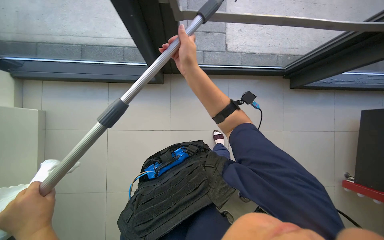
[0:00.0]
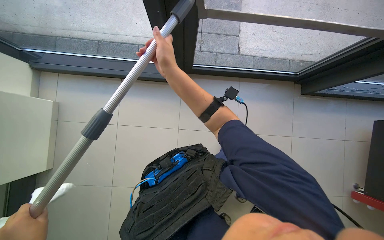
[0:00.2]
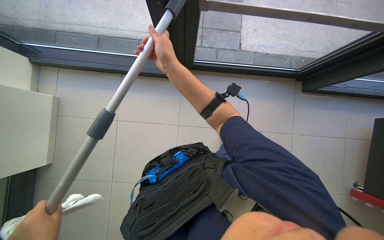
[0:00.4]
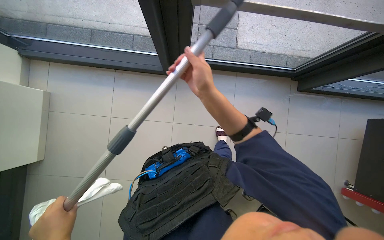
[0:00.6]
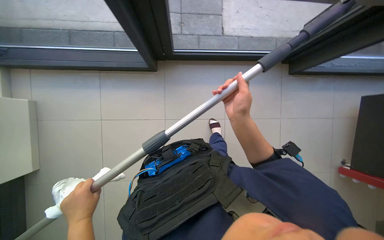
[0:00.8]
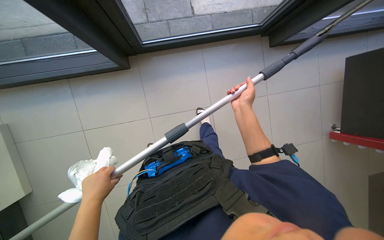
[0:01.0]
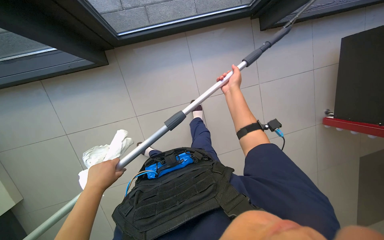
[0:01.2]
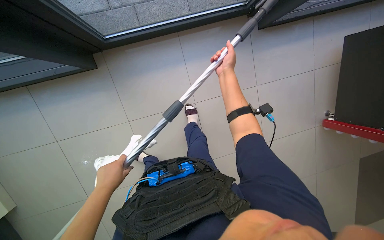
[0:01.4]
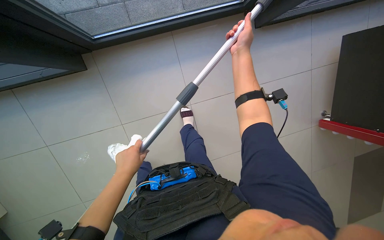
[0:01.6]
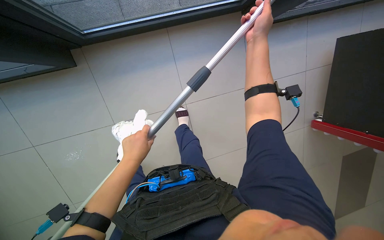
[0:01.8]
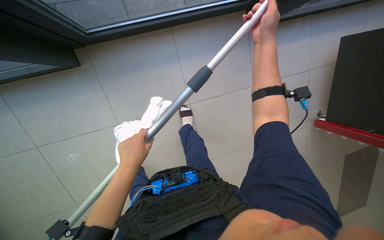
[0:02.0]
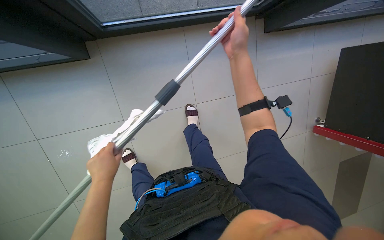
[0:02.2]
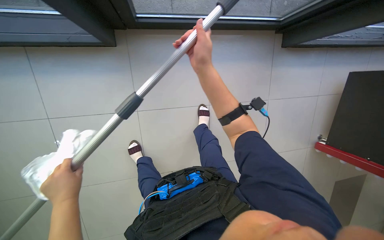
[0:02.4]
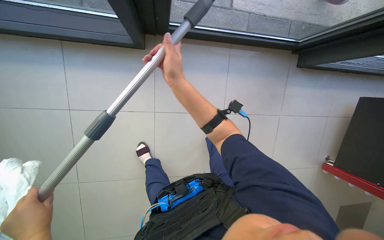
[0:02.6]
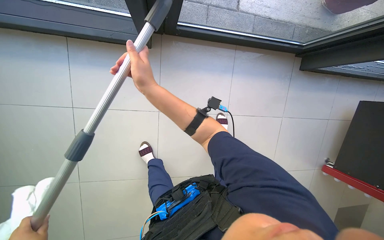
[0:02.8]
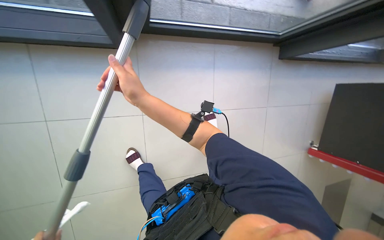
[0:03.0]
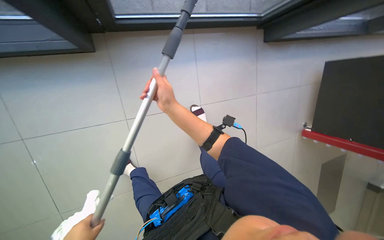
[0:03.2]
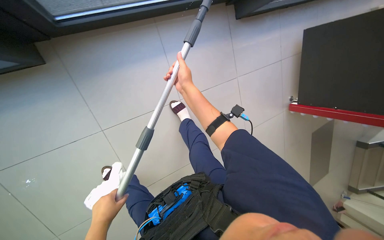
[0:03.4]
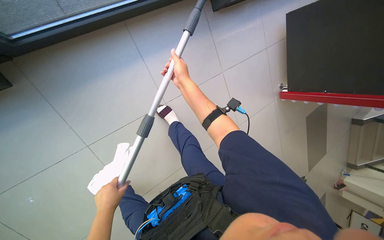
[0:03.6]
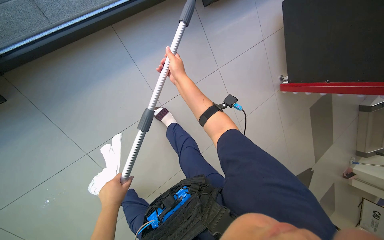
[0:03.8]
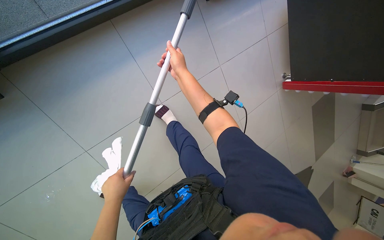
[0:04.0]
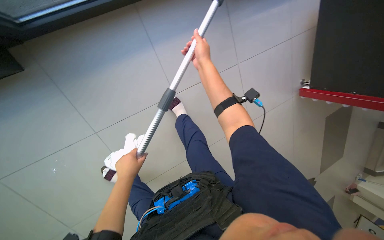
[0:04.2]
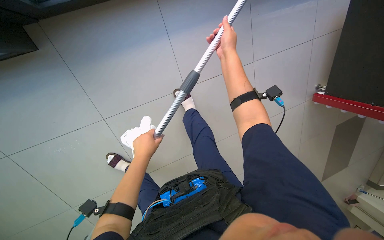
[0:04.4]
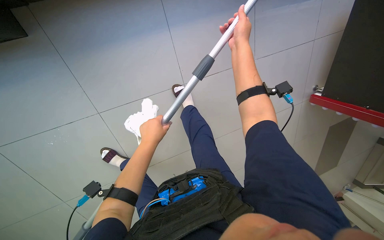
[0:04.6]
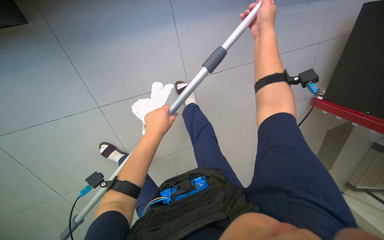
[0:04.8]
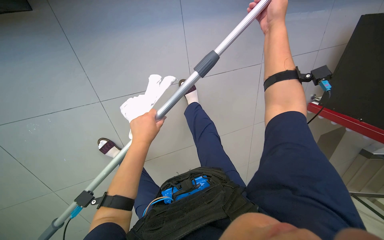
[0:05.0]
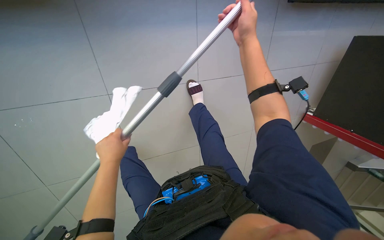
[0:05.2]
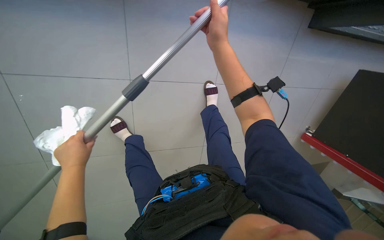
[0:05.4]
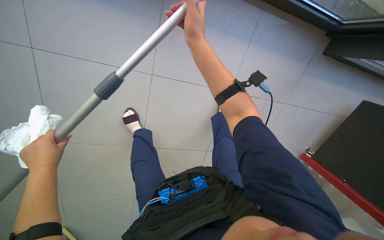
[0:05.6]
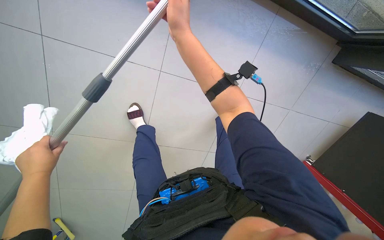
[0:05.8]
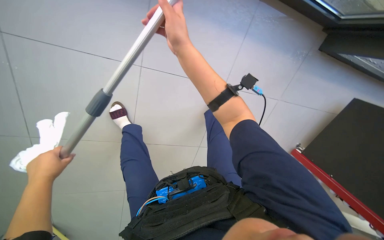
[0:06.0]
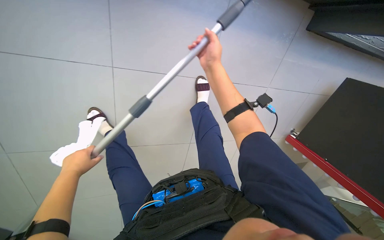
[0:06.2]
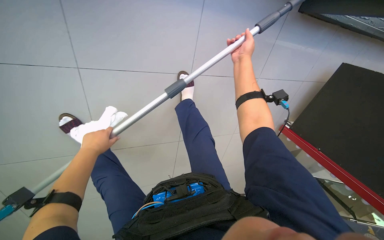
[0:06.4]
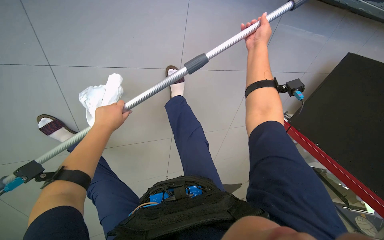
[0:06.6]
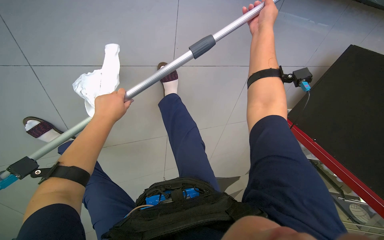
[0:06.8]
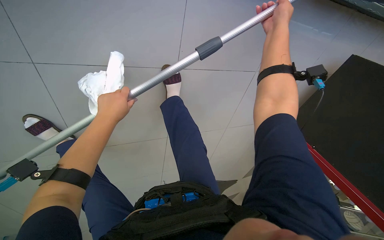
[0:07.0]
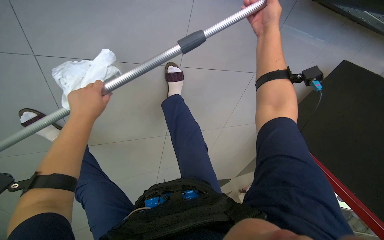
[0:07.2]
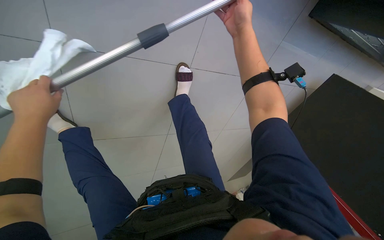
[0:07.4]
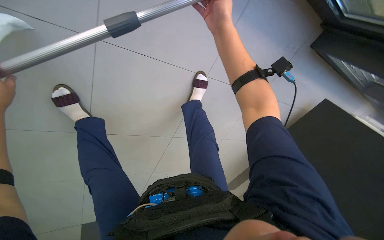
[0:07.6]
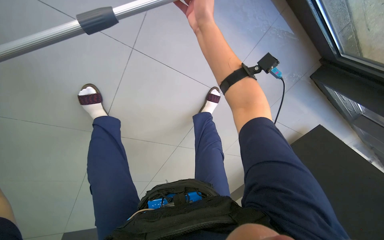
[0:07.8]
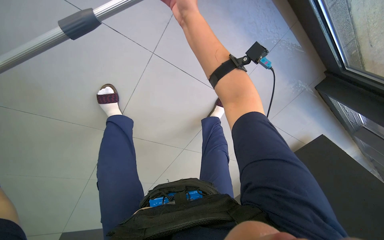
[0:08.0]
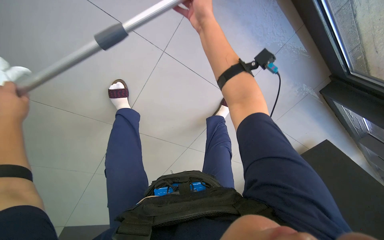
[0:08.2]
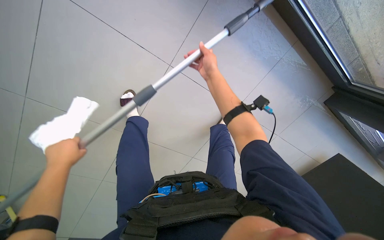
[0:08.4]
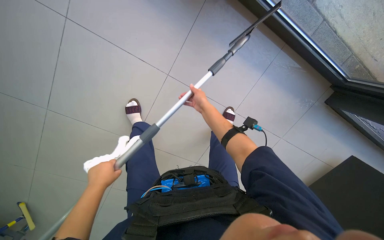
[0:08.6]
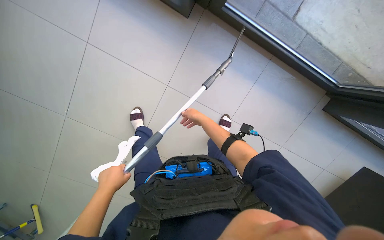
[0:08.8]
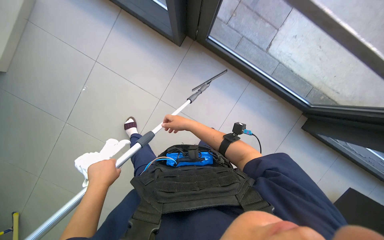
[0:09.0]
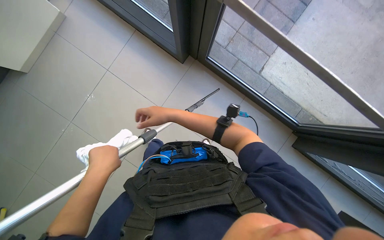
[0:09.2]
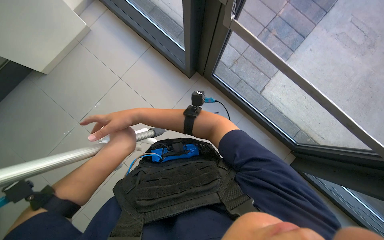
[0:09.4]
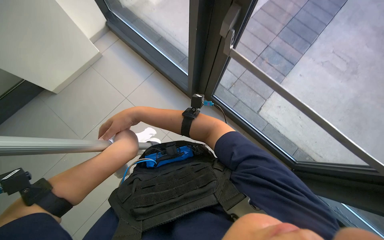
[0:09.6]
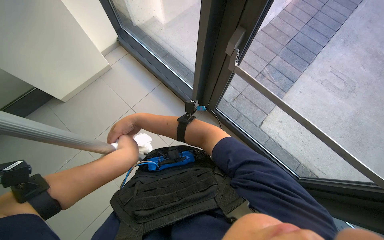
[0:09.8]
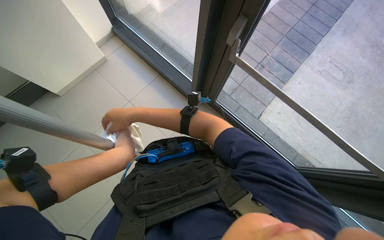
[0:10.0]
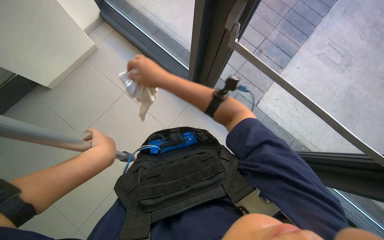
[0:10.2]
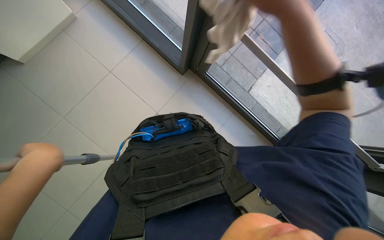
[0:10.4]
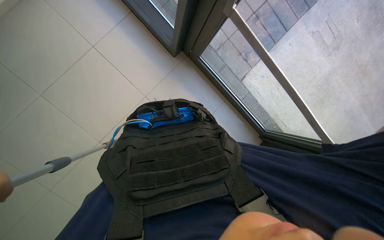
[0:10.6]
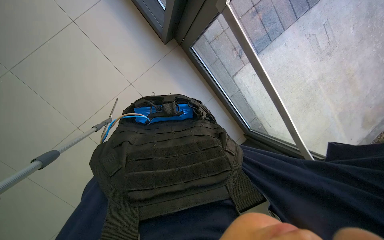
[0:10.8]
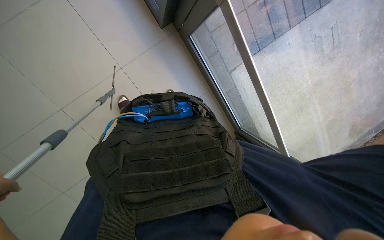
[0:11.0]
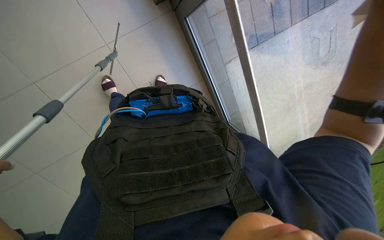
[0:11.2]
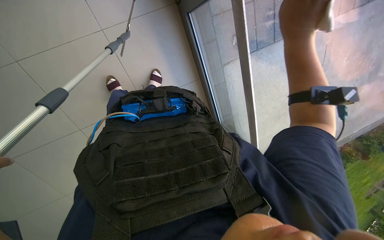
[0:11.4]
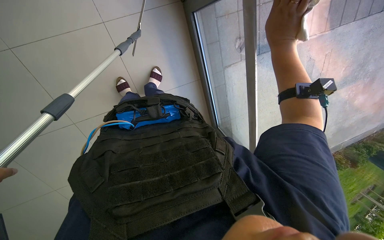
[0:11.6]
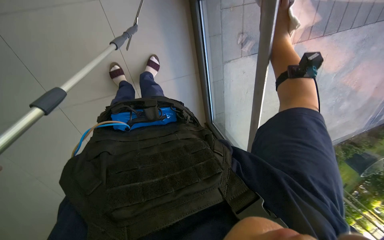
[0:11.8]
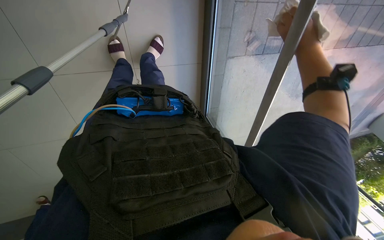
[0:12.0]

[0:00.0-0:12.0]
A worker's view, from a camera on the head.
Job: cleaning windows.
The whole recording: Cleaning building windows. The worker cleans large building windows using a pole with a squeegee and wipes the window frames with a cloth.
0:00.0 to 0:01.6: The right hand shifts approximately 25 cm to the right.
0:03.0 to 0:04.4: The view tips downward by approximately 15 degrees. The right hand heads to the right, up the picture and farther from the camera, covering some 50 cm.
0:04.4 to 0:06.0: The right hand goes approximately 30 cm to the left and nearer to the camera. The left hand is displaced to the left by roughly 25 cm.
0:07.6 to 0:09.0: The camera pitches upward, by roughly 15 degrees. The right hand is displaced to the left and down the picture by roughly 15 cm.
0:09.0 to 0:10.4: The camera pitches upward, by some 15 degrees.
0:10.4 to 0:12.0: The view swings approximately 25 degrees to the right. The view tilts roughly 20 degrees downward.

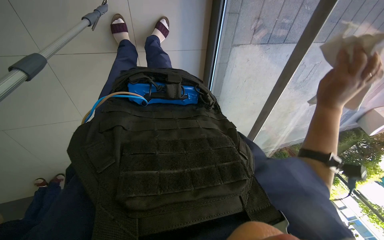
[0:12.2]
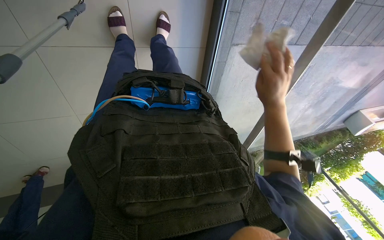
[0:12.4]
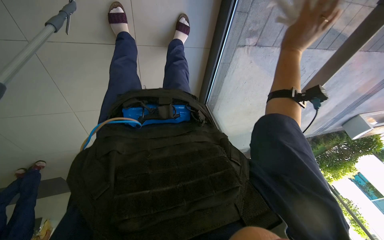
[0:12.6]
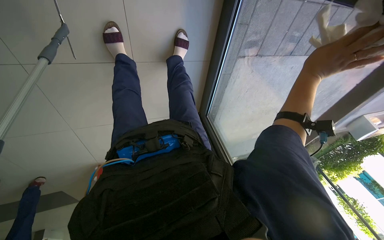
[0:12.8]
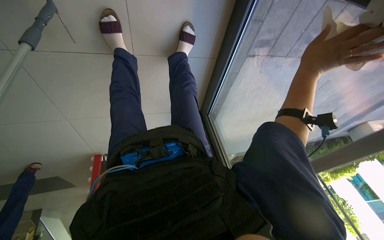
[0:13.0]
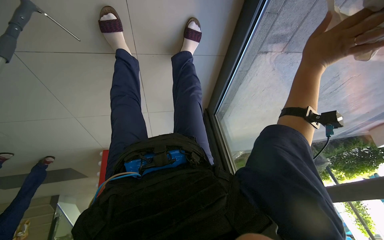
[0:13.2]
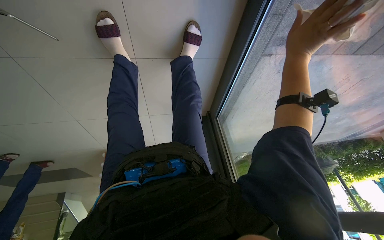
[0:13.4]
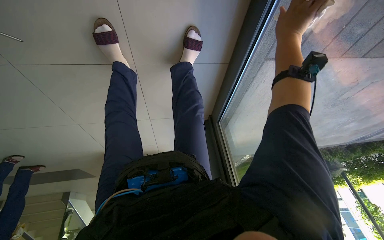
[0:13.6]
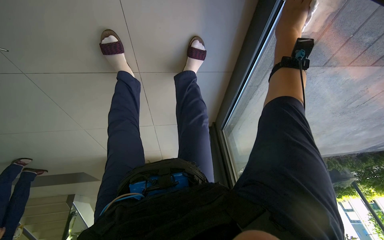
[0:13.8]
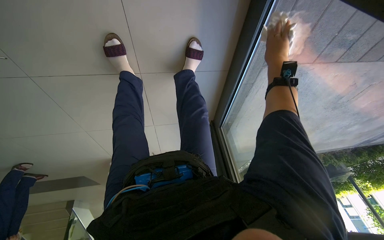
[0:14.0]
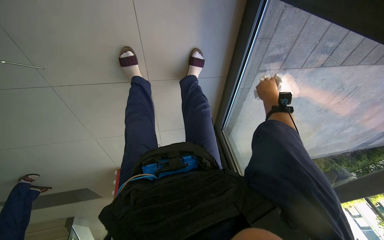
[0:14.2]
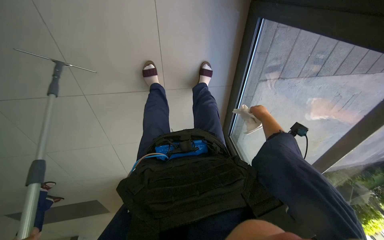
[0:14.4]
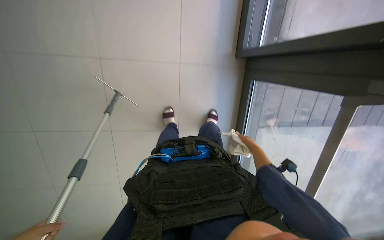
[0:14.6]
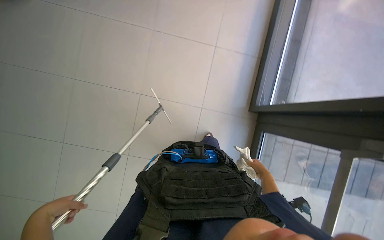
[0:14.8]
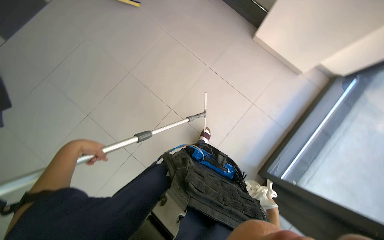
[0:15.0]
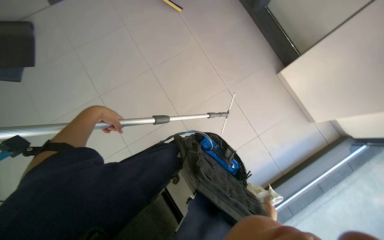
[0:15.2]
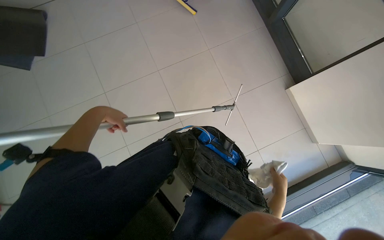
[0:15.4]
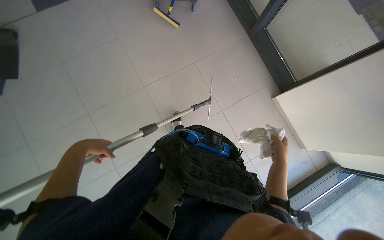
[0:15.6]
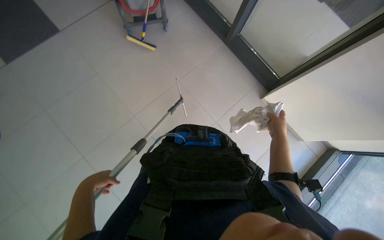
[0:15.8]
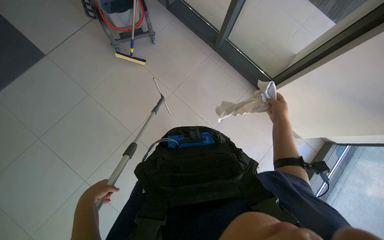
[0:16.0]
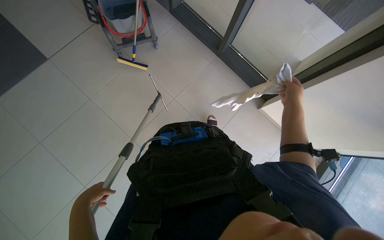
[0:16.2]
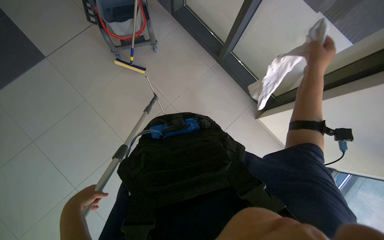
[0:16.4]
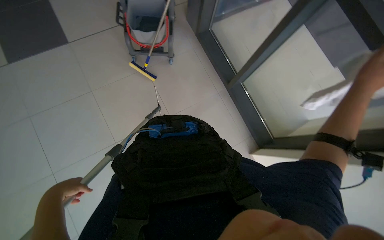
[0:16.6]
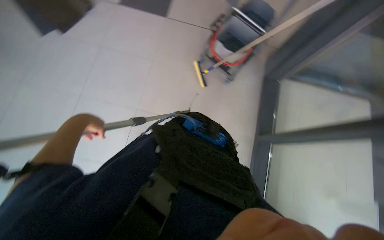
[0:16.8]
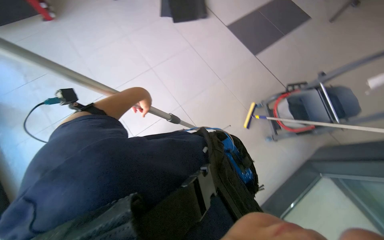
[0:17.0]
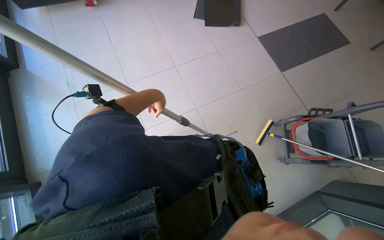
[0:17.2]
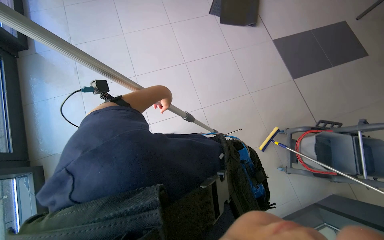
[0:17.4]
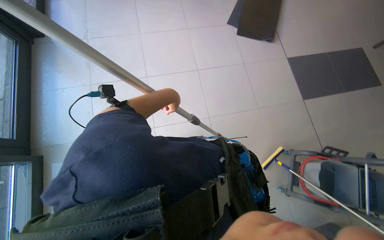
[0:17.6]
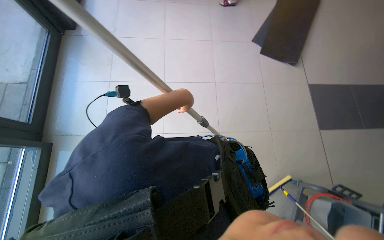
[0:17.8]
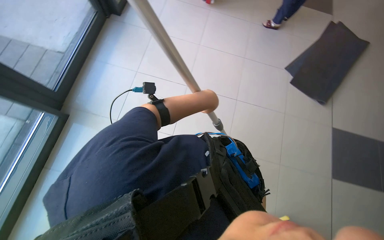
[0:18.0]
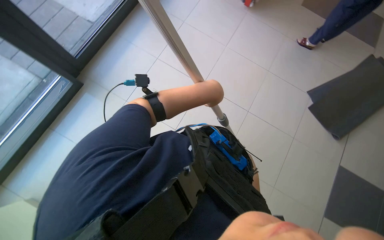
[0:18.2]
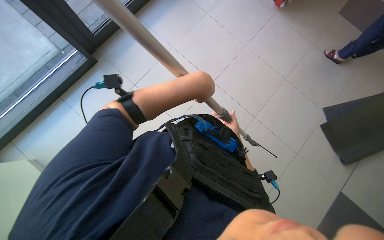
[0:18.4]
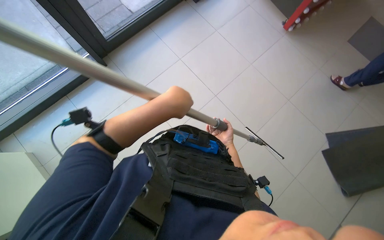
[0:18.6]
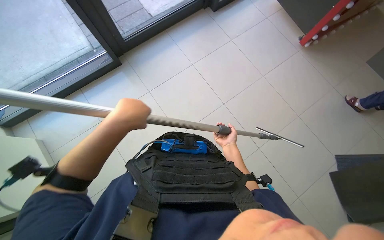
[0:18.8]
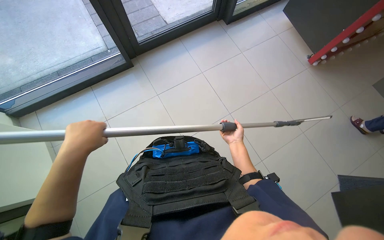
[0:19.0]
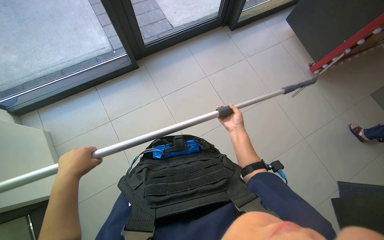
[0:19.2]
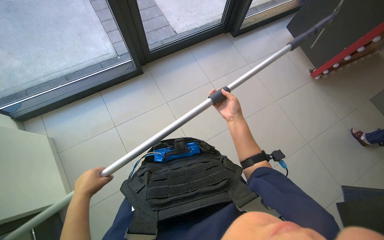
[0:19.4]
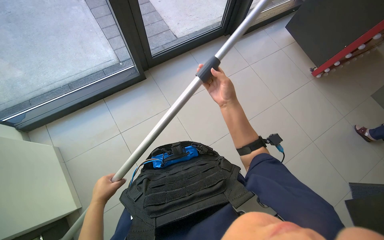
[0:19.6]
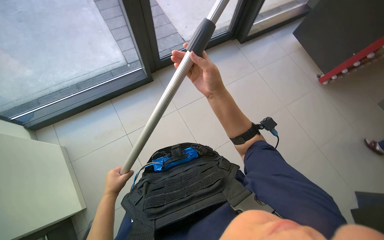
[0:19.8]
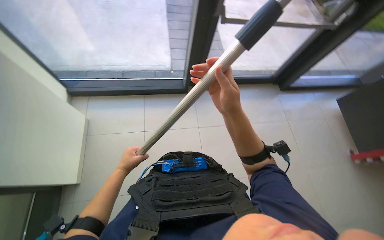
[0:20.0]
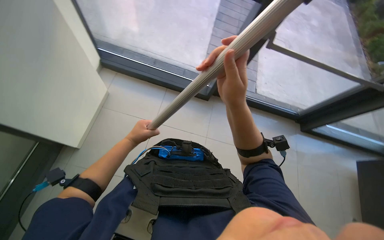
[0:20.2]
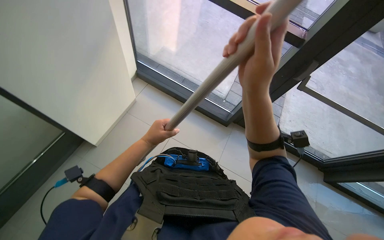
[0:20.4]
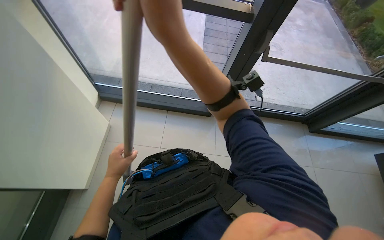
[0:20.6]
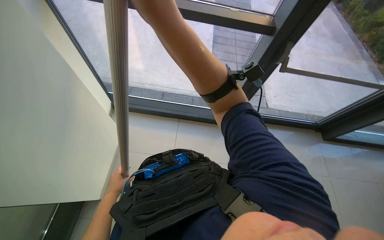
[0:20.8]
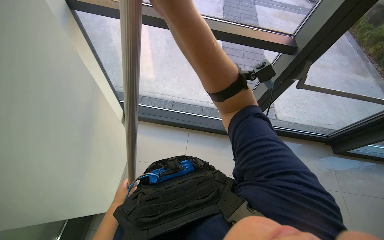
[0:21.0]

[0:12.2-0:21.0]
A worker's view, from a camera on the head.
Job: cleaning windows.
The whole recording: Cleaning building windows. The worker cleans large building windows using a pole with a squeegee and wipes the window frames with a cloth.
0:12.2 to 0:13.6: The head travels roughly 50 cm.
0:13.6 to 0:15.2: The camera travels some 50 cm. The camera pitches upward, by approximately 25 degrees.
0:15.2 to 0:16.6: The left hand heads to the left, covering approximately 10 cm.
0:16.6 to 0:18.0: The head rotates approximately 130 degrees to the left. The view tips upward by some 20 degrees.
0:18.0 to 0:19.6: The wearer's head swings roughly 45 degrees to the left.
0:19.6 to 0:21.0: The wearer's head swings about 60 degrees to the left. The view tilts approximately 25 degrees upward.
